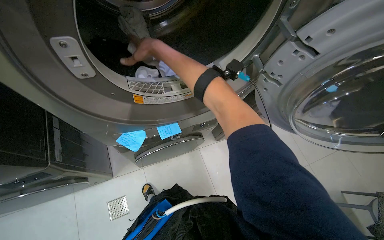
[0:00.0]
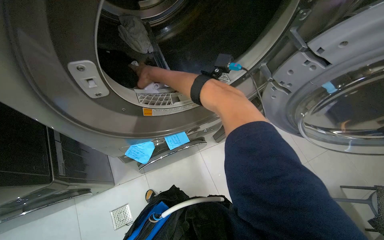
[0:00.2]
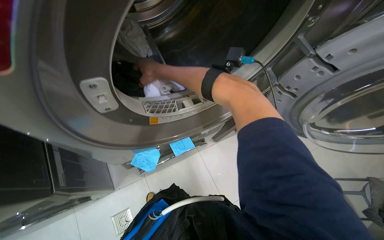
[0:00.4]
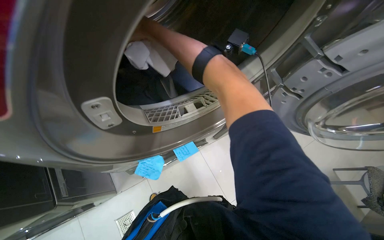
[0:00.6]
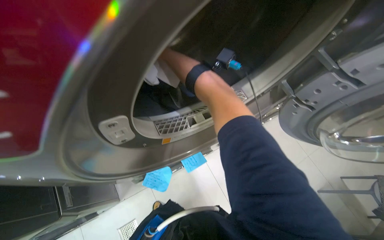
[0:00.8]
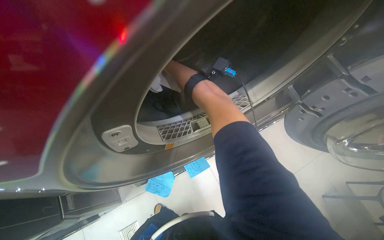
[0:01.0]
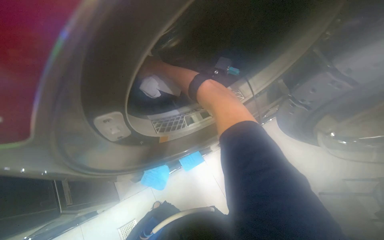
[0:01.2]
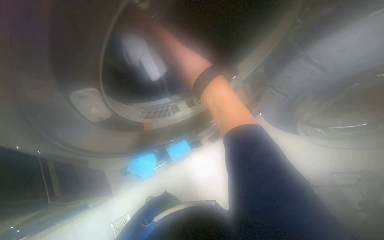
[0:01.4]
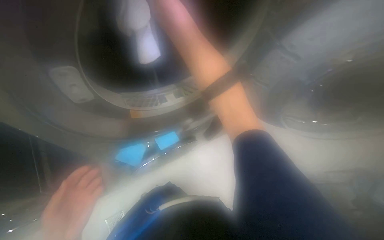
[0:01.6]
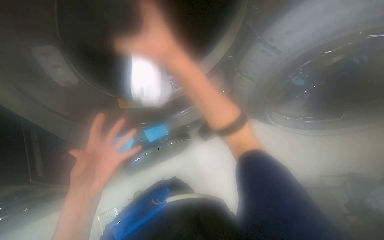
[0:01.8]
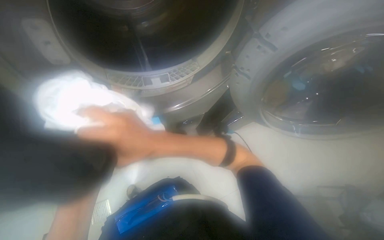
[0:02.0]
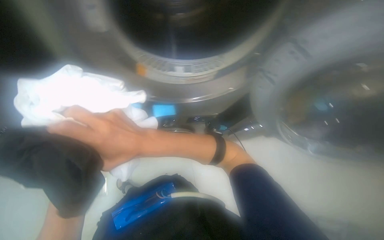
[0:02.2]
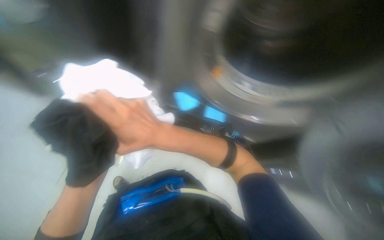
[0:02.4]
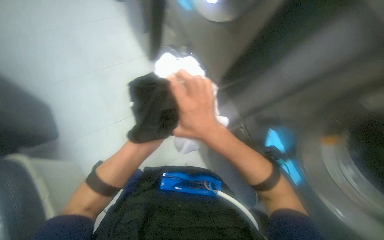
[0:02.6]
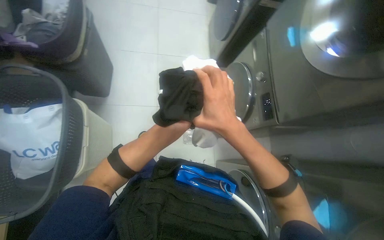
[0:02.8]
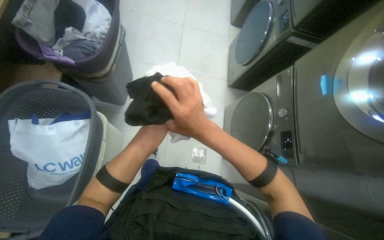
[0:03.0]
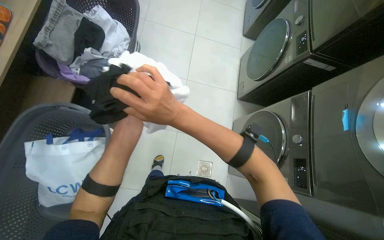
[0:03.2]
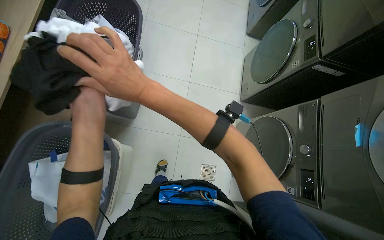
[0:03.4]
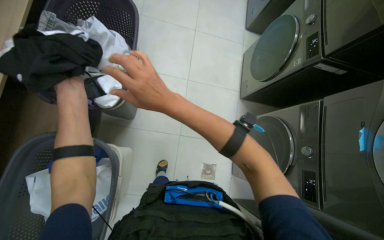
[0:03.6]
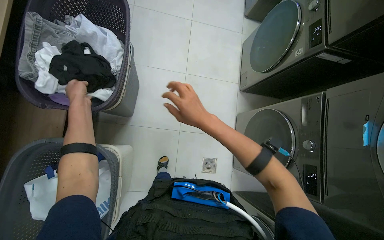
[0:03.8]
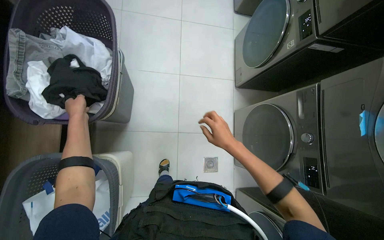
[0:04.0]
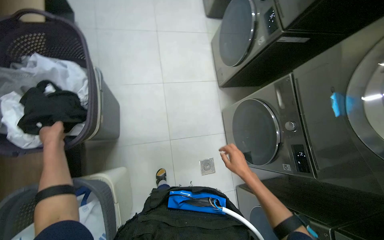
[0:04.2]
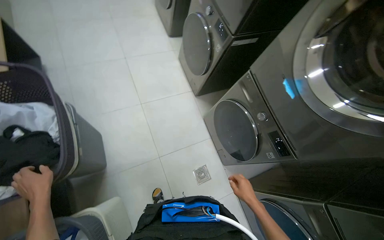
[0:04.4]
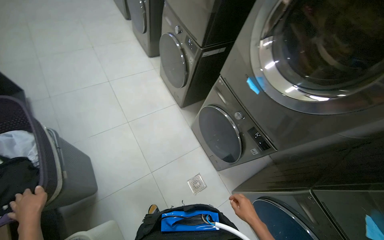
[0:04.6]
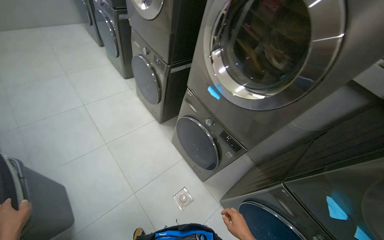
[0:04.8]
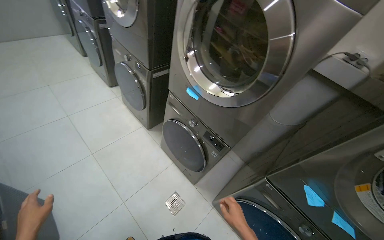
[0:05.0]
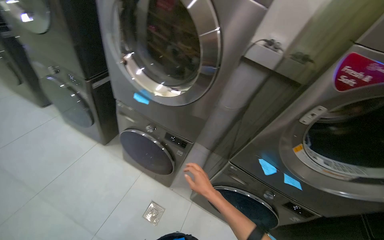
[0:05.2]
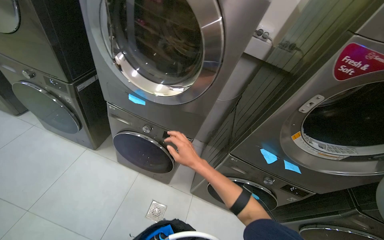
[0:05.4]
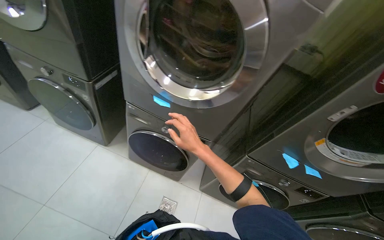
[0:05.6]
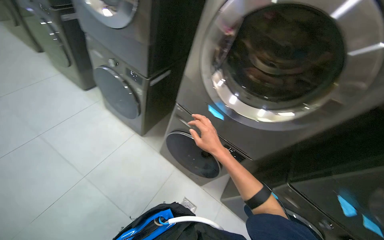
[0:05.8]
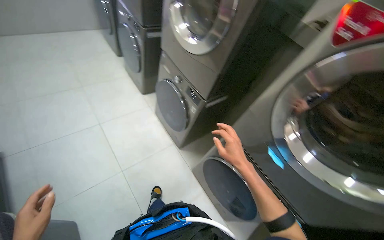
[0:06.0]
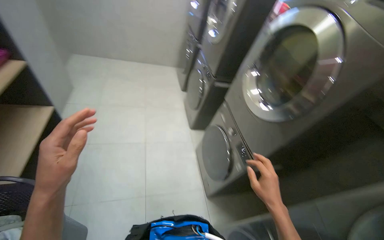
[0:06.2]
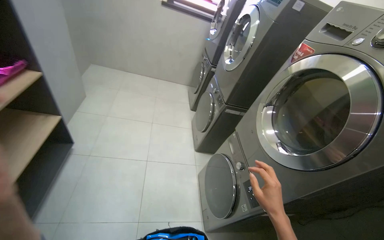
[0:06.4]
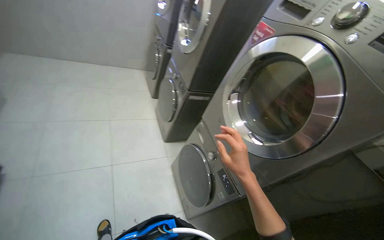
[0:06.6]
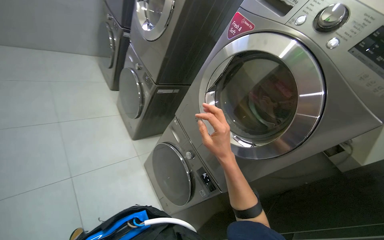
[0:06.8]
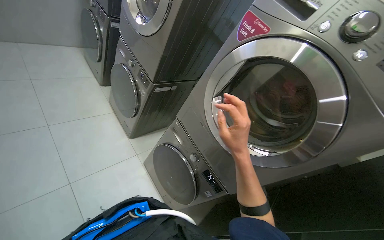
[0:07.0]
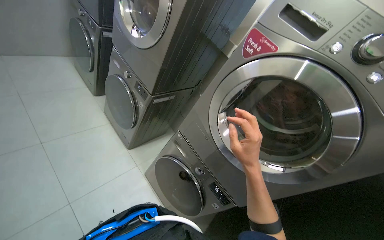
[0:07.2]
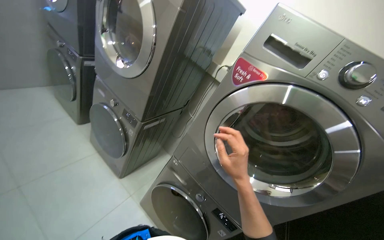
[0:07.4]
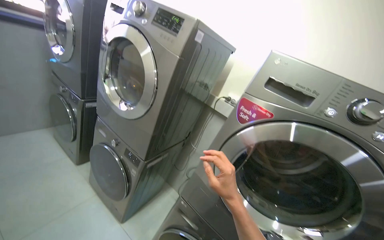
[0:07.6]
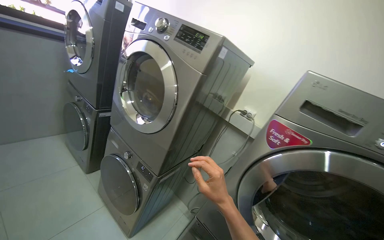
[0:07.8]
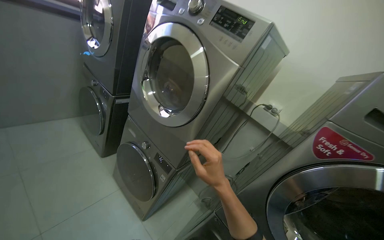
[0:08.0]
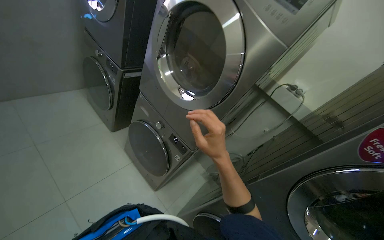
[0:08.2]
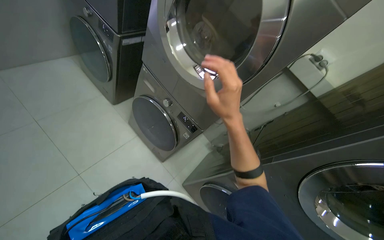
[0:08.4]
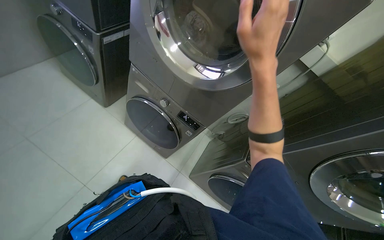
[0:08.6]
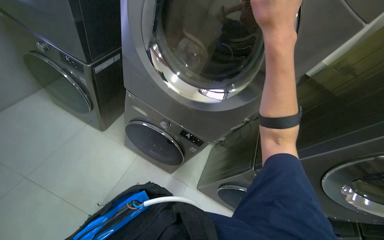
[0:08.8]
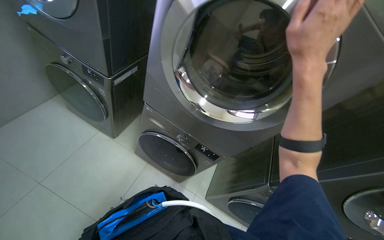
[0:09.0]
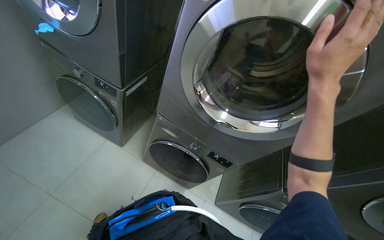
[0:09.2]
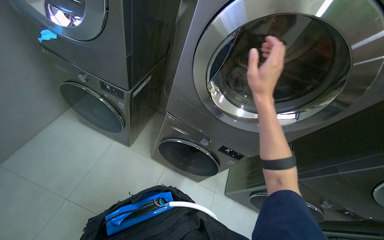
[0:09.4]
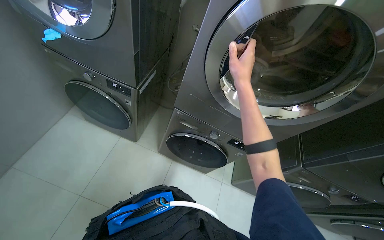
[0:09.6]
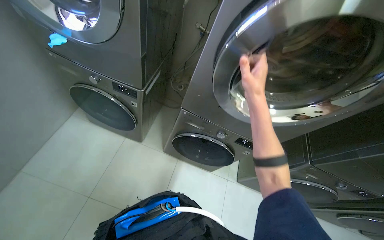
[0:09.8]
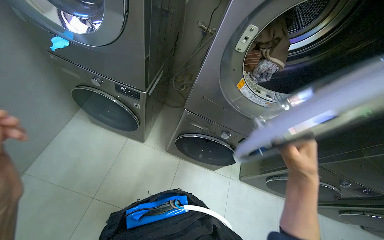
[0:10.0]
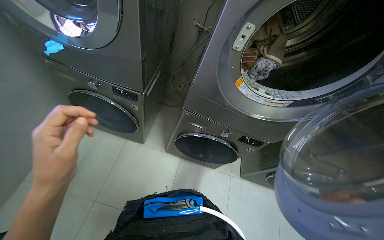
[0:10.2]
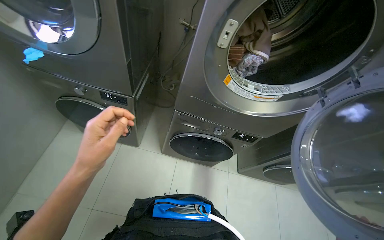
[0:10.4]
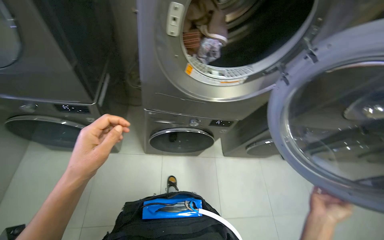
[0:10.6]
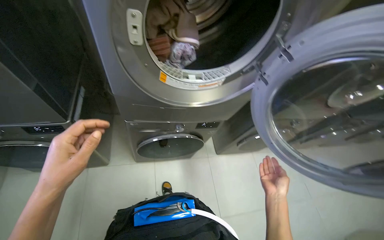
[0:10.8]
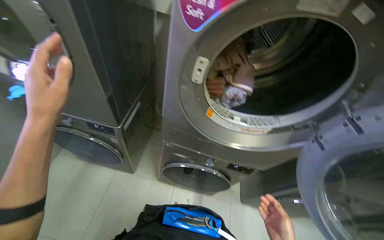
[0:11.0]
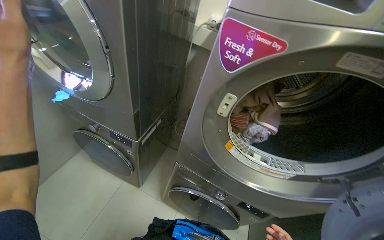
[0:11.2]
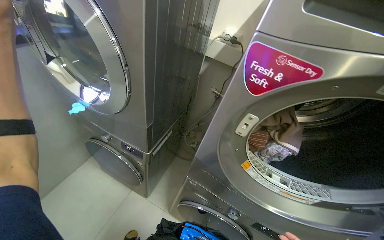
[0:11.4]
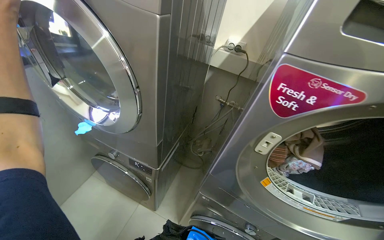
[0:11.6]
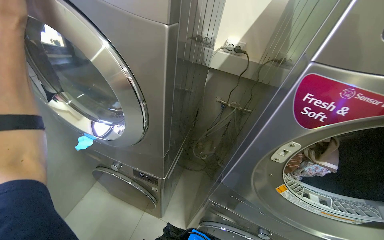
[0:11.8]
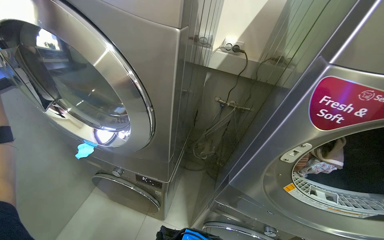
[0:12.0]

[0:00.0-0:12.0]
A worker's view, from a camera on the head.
Job: managing laundry.
The whole recording: Unloading laundry from machines. The worker opens multiple dryers, removes clothes and a small item, then closes the dryer doors.
0:00.0 to 0:01.6: The right hand heads nearer to the camera and to the right, covering some 20 cm.
0:01.6 to 0:03.0: The head rotates roughly 45 degrees to the left.
0:03.0 to 0:04.4: Everything in view rotates roughly 30 degrees counterclockwise.
0:06.0 to 0:07.6: The head travels some 80 cm. The camera is aimed some 20 degrees further to the right. The view tilts approximately 15 degrees upward.
0:07.6 to 0:09.0: The camera is carried roughly 50 cm. The view tips downward by about 20 degrees.
0:10.4 to 0:12.0: The camera pitches upward, by about 15 degrees.

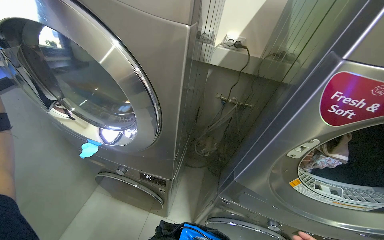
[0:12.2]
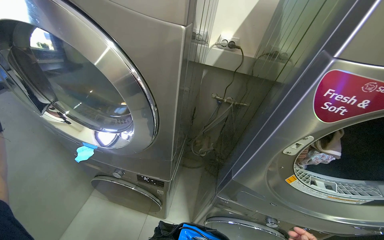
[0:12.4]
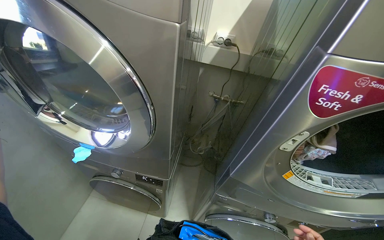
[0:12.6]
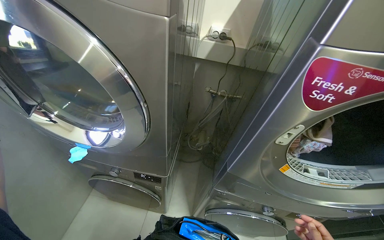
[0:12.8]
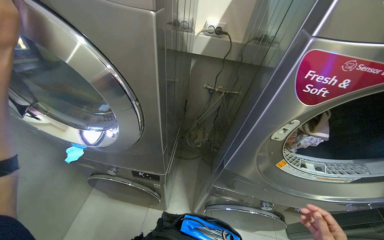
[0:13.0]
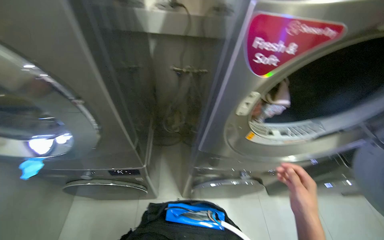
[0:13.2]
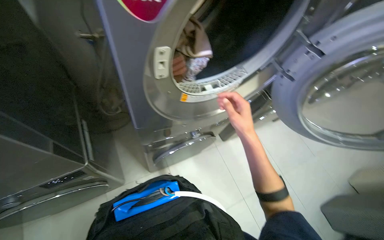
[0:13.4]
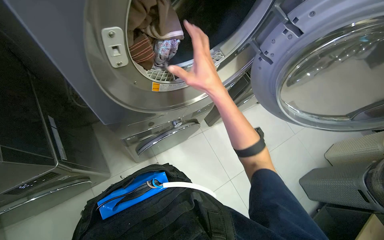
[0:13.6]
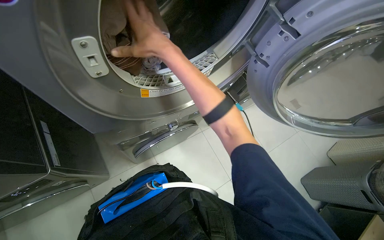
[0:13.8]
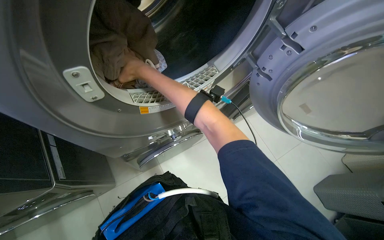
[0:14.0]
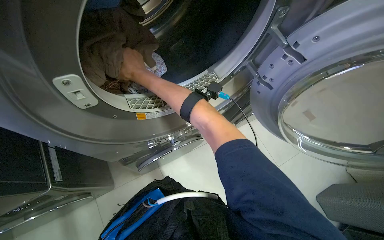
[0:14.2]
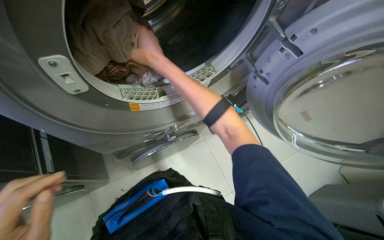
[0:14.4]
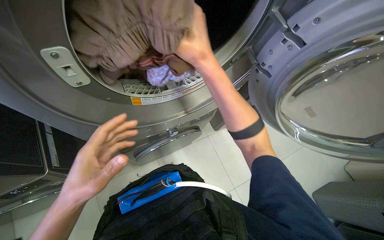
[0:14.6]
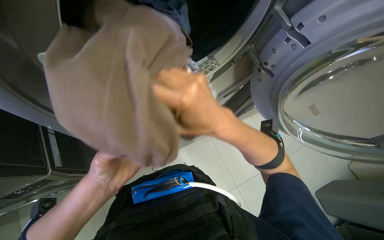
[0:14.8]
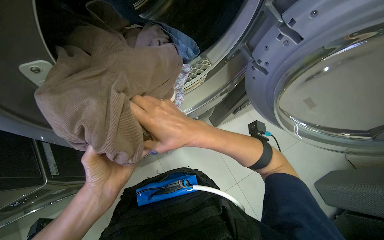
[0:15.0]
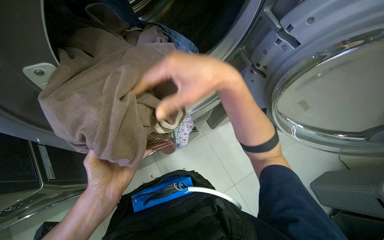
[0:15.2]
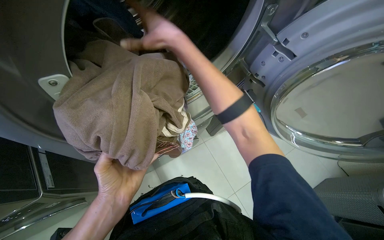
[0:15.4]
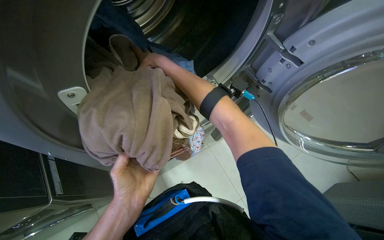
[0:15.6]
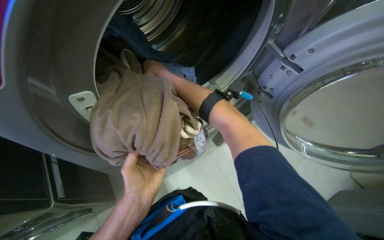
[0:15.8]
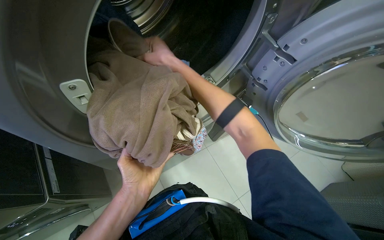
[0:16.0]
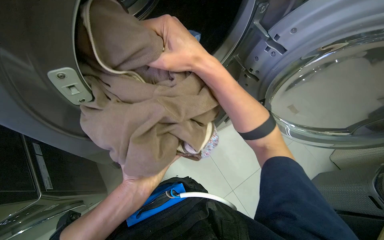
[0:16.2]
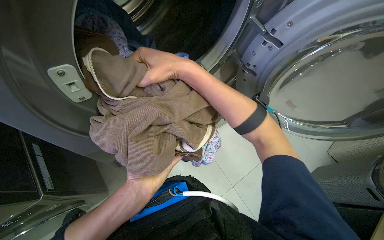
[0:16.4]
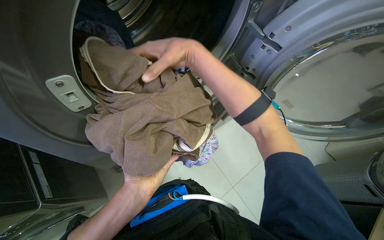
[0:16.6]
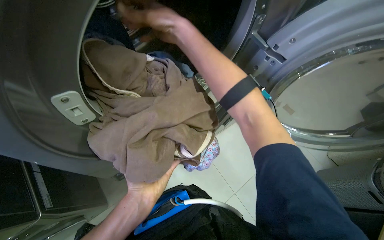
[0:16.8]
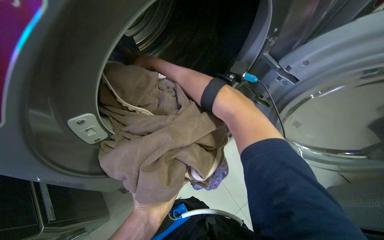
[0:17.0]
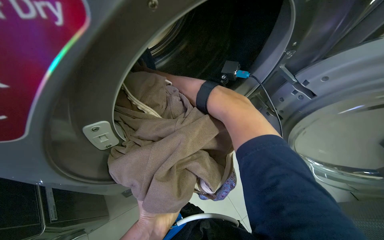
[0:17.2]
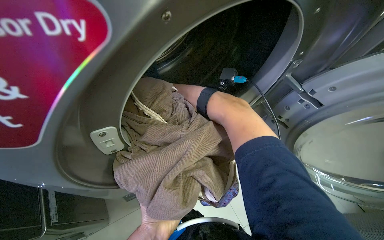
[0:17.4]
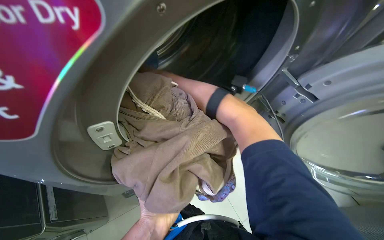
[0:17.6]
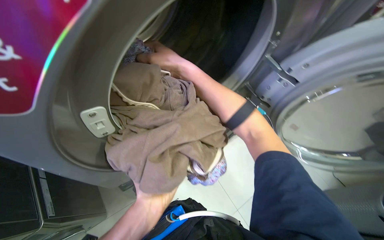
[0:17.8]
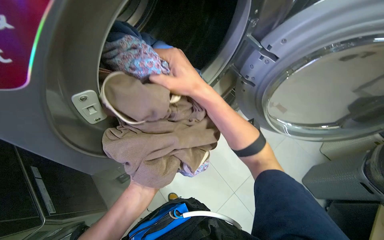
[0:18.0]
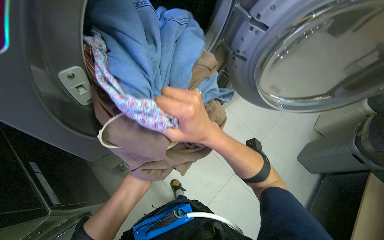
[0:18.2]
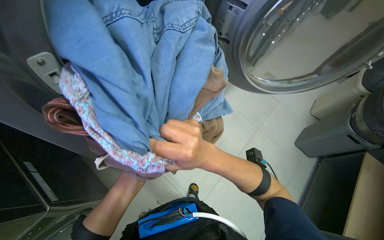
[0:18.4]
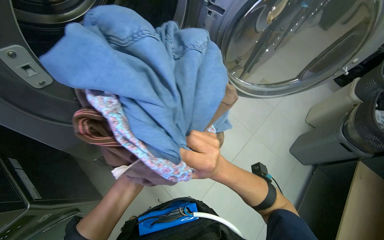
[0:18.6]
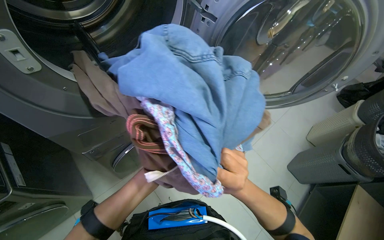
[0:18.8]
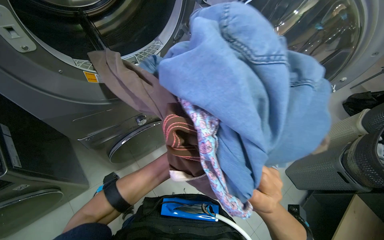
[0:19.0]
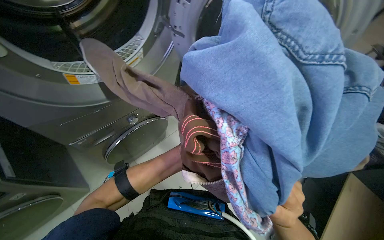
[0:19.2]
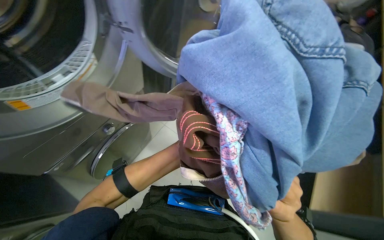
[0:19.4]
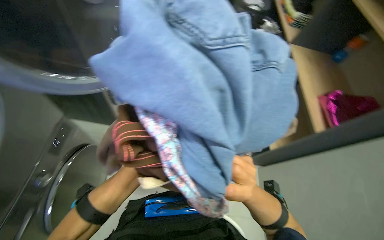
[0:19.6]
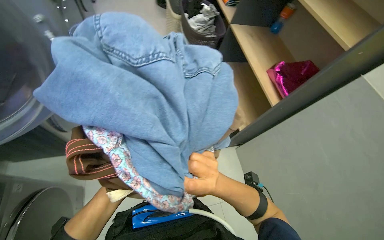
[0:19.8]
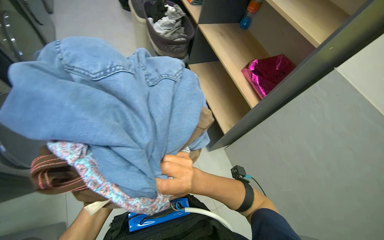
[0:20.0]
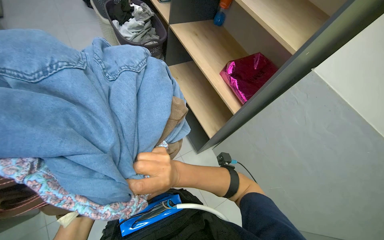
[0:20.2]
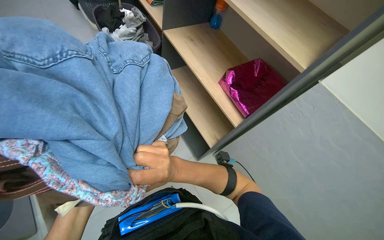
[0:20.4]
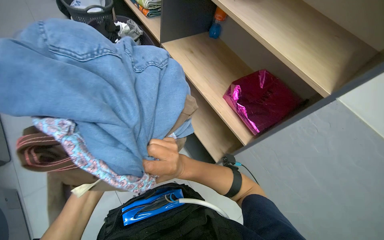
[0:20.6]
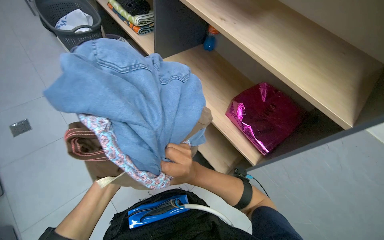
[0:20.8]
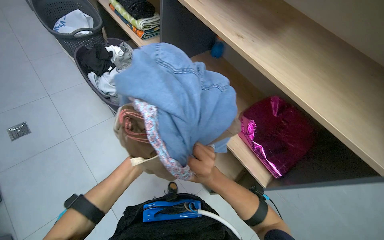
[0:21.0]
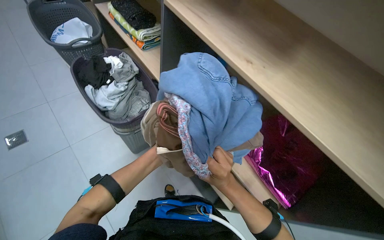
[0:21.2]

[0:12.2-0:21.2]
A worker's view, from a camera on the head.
Job: managing laundry.
The whole recording: Unloading laundry from machines. The worker opens multiple dryers, removes clothes and a small item, then closes the dryer doors.
0:12.2 to 0:13.8: The head rotates some 50 degrees to the right. The view tips downward by about 25 degrees.
0:13.8 to 0:15.2: The right hand goes approximately 15 cm to the right.
0:15.2 to 0:16.6: The right hand moves about 30 cm farther from the camera and comes back.
0:16.6 to 0:18.2: The right hand shifts some 20 cm down the picture, and reaches some 50 cm farther from the camera, then returns.
0:18.2 to 0:19.8: The wearer's head swings roughly 60 degrees to the right.
0:19.8 to 0:21.2: The wearer looks about 20 degrees further upward. The right hand goes to the left and returns, some 10 cm each way.
